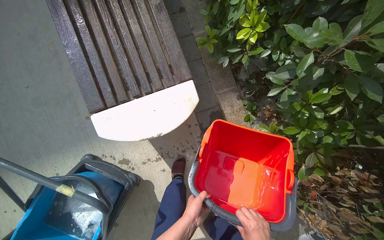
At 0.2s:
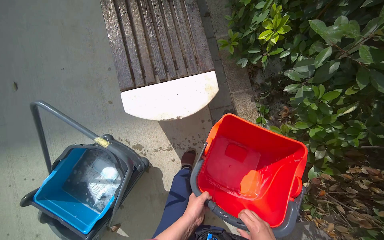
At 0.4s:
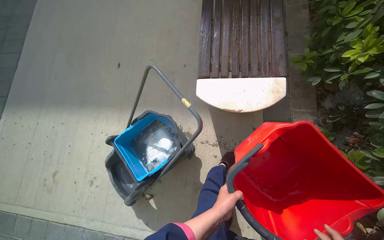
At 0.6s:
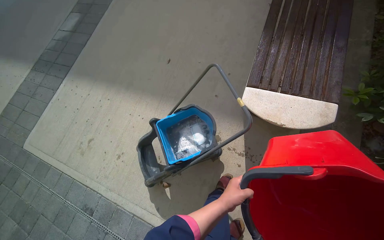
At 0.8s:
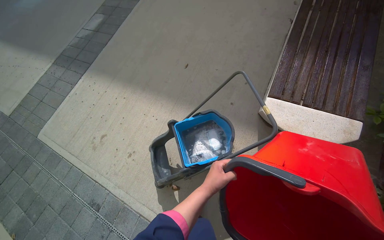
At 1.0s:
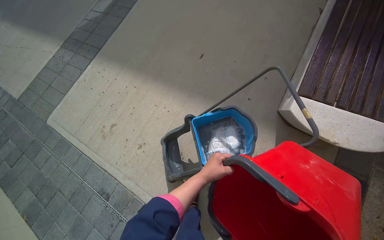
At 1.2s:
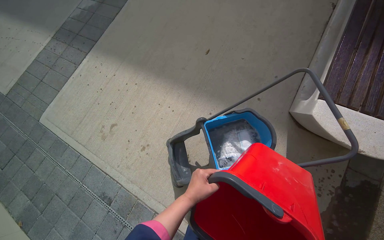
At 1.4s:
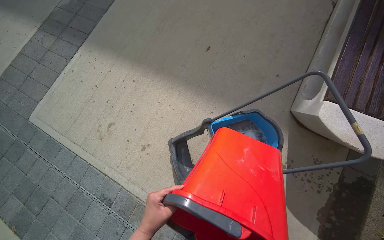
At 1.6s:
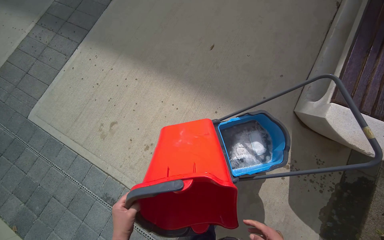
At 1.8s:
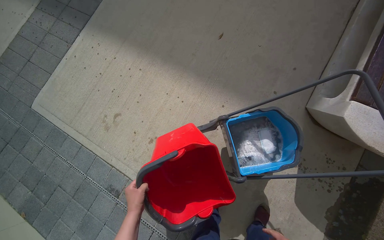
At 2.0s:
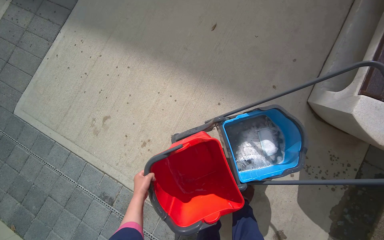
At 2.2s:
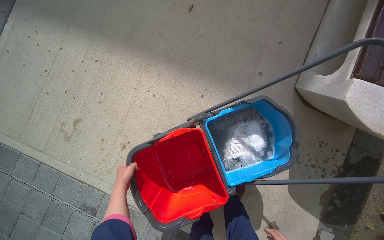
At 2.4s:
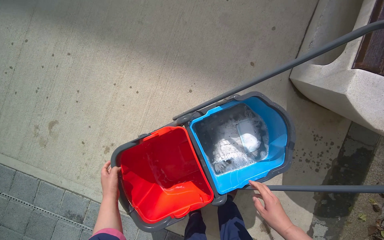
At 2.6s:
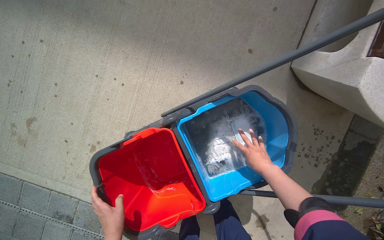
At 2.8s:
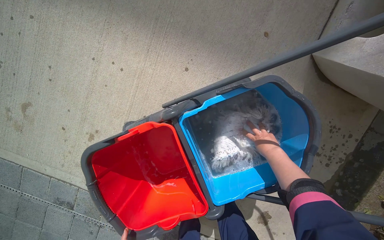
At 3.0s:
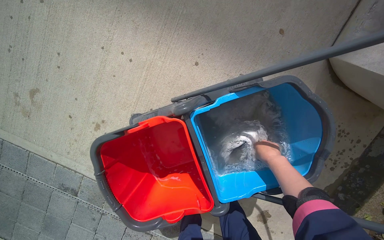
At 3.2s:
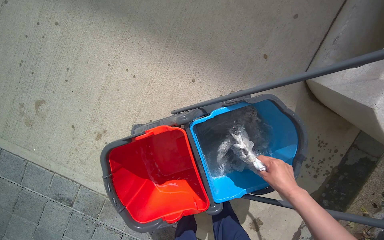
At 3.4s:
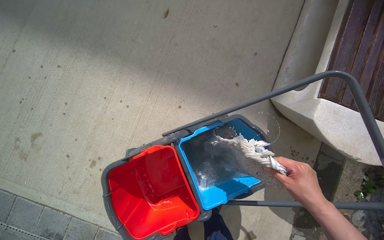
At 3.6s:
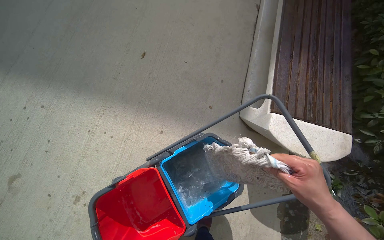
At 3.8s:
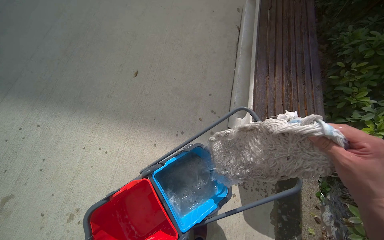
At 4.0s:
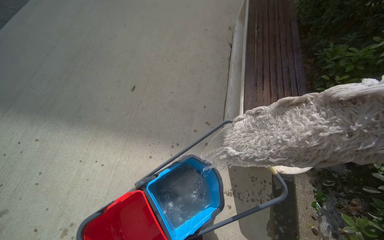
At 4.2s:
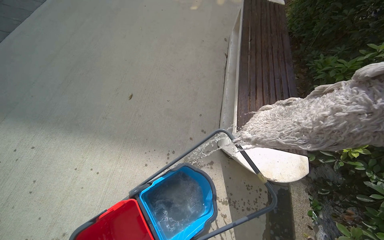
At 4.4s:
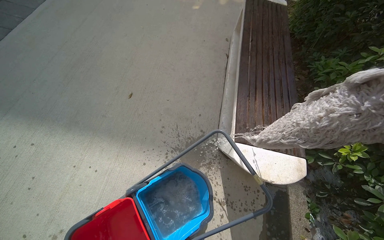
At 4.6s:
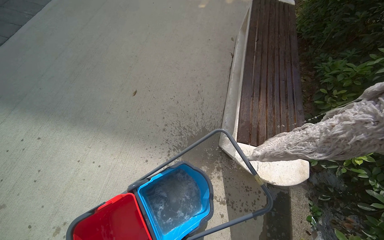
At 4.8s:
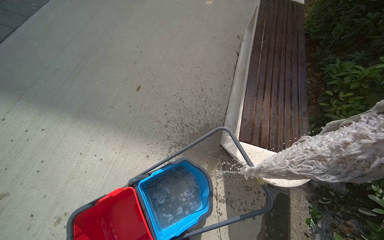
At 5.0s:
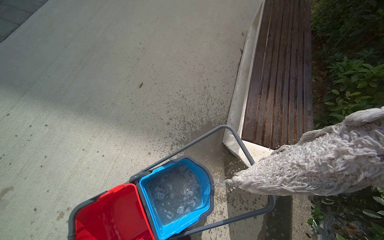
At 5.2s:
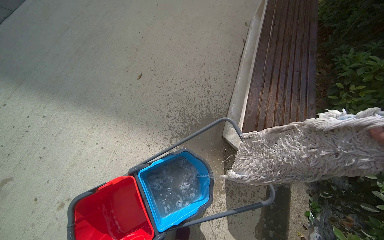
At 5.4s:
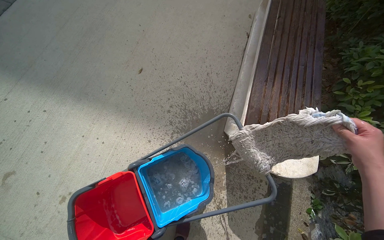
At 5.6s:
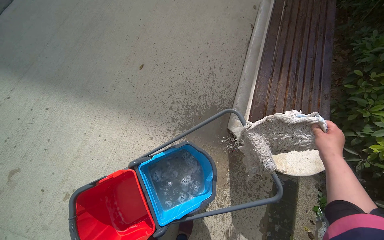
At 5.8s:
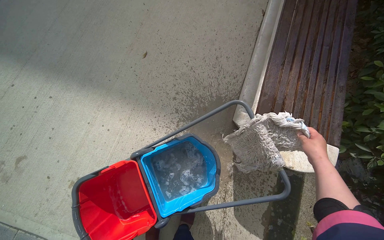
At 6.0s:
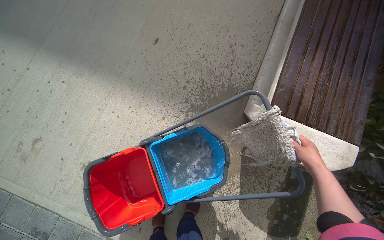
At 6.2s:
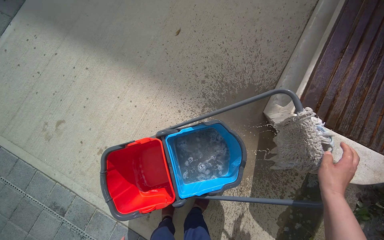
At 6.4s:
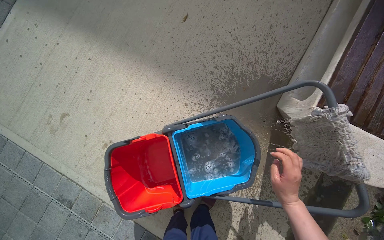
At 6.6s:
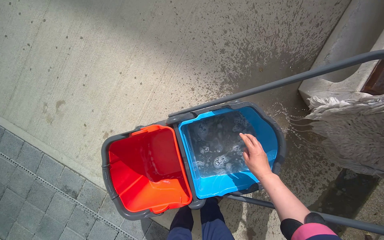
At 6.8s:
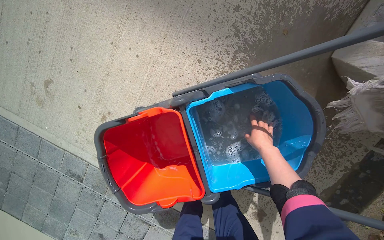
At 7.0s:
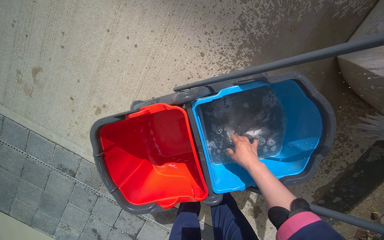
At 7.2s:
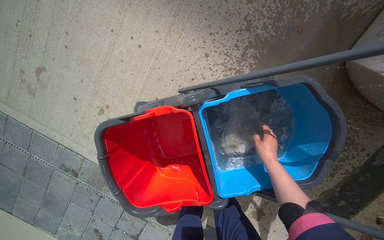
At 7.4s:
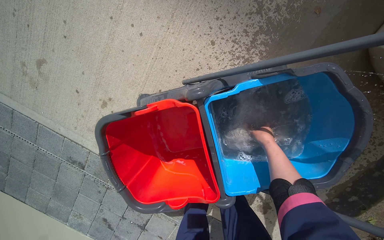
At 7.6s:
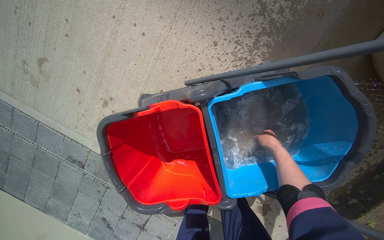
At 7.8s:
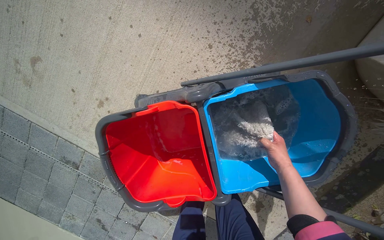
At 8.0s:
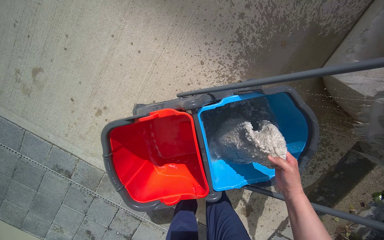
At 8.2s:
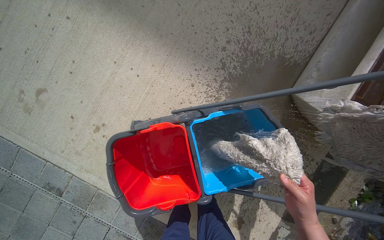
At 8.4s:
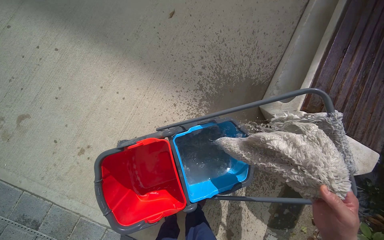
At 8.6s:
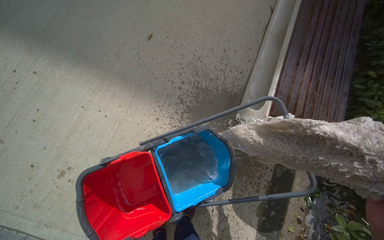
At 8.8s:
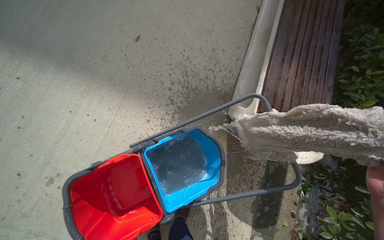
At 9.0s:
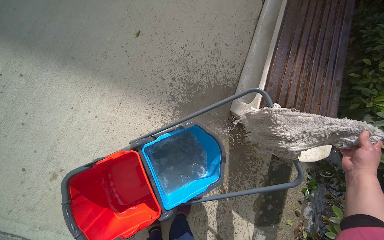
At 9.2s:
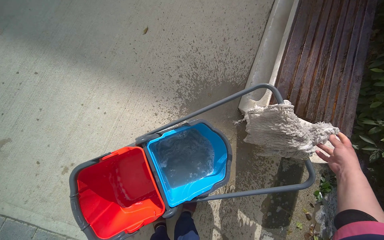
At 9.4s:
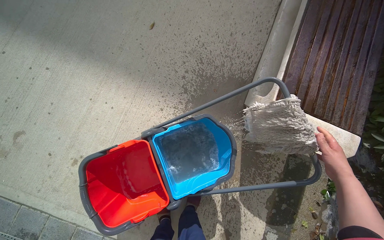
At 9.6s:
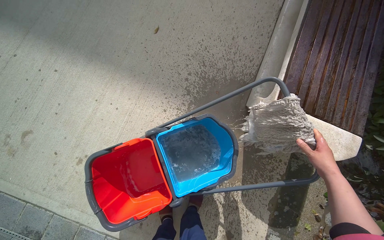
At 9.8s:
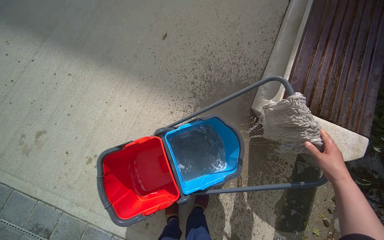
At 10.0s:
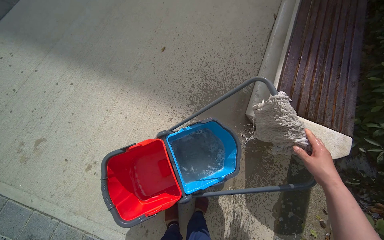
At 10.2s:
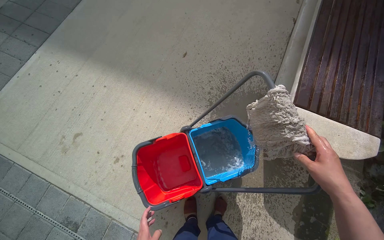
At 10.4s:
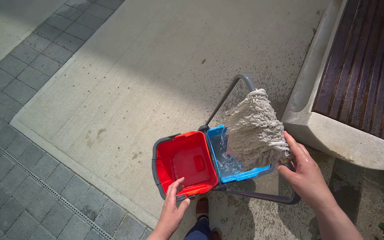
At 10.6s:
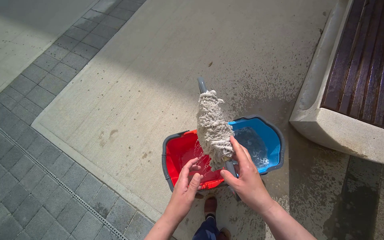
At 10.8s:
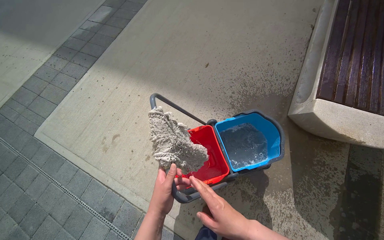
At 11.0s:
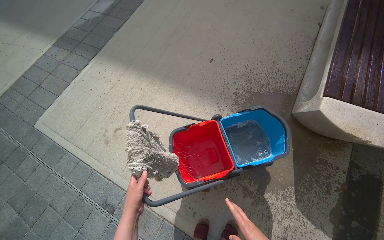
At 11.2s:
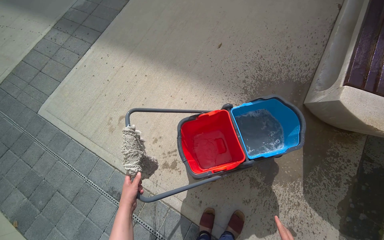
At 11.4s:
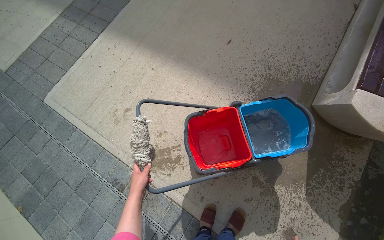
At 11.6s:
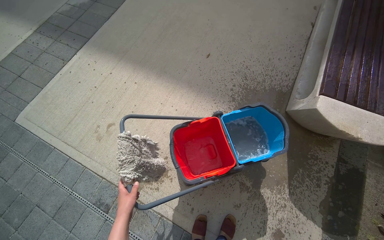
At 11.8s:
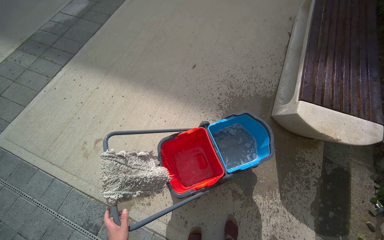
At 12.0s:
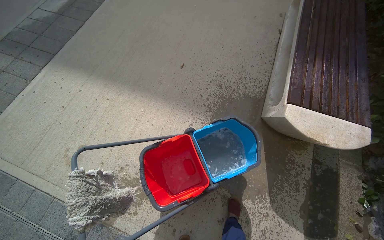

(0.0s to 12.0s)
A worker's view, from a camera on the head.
Job: preparing cleaning supplies.
The whole recording: Emptying and preparing mop buckets. The worker empties dirty water from the buckets and prepares the mop for the next task.
0.0s - 1.6s: The wearer moves some 1 m. The head turns to the left by roughly 50 degrees.
1.6s - 3.0s: The camera travels about 50 cm. The view tilts about 25 degrees downward.
3.0s - 4.4s: The camera is carried roughly 50 cm. The head turns to the right by approximately 20 degrees. The wearer looks approximately 35 degrees further upward.
4.4s - 6.0s: The camera pitches downward, by about 15 degrees.
6.0s - 7.6s: The camera travels approximately 40 cm. The view tips downward by some 25 degrees.
7.6s - 9.0s: The wearer's head swings some 20 degrees to the right. The view tips upward by some 25 degrees.
9.0s - 10.4s: The view swings some 15 degrees to the left. The right hand is displaced to the left and down the picture by approximately 35 cm.

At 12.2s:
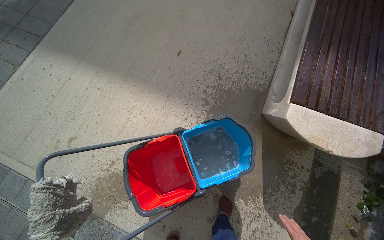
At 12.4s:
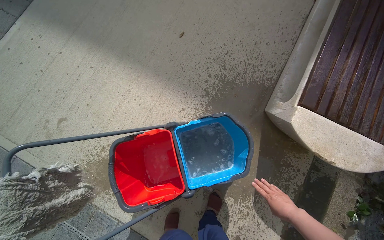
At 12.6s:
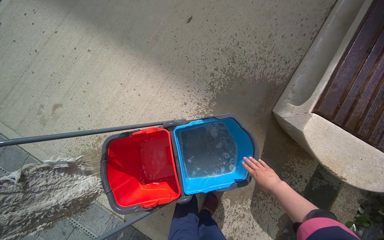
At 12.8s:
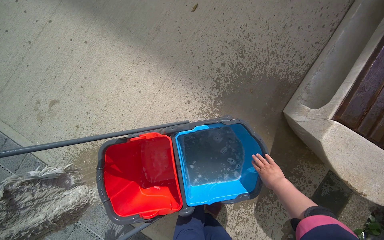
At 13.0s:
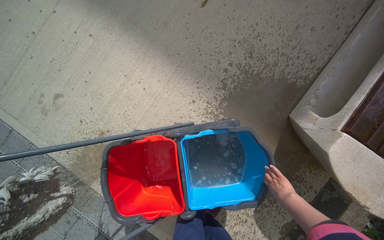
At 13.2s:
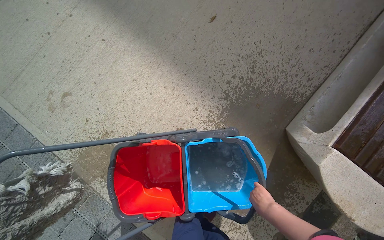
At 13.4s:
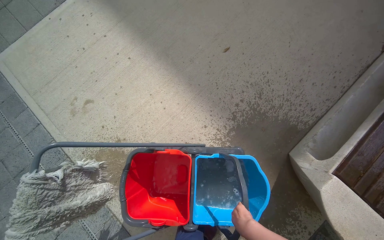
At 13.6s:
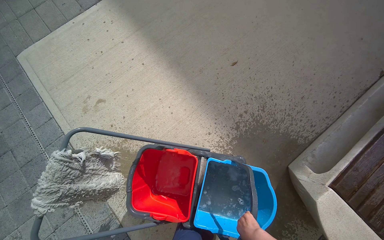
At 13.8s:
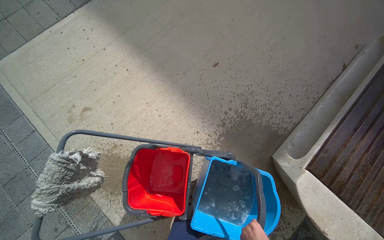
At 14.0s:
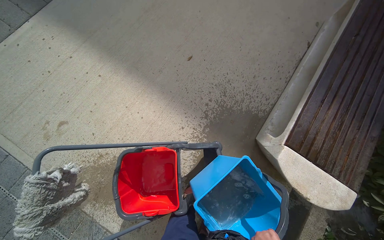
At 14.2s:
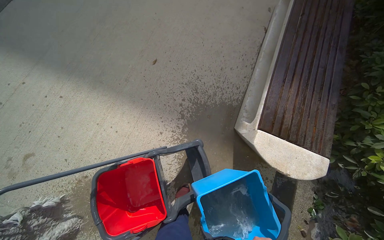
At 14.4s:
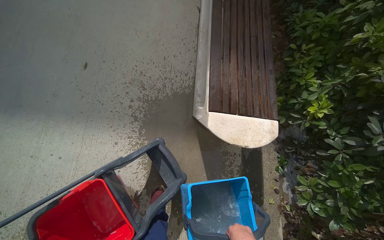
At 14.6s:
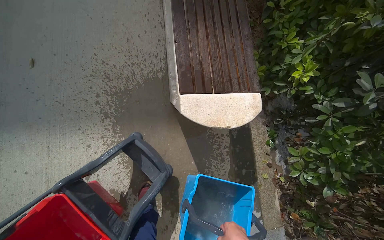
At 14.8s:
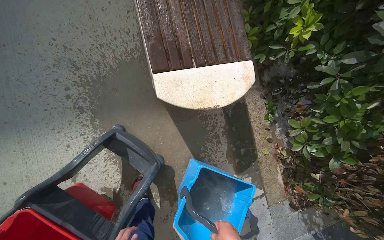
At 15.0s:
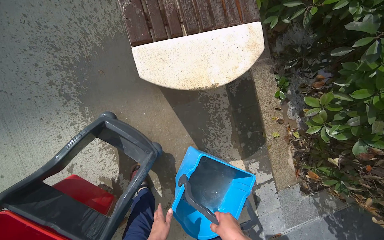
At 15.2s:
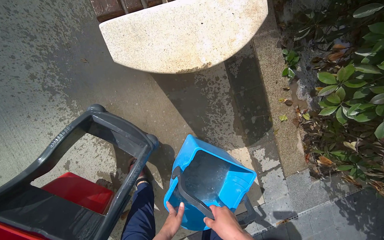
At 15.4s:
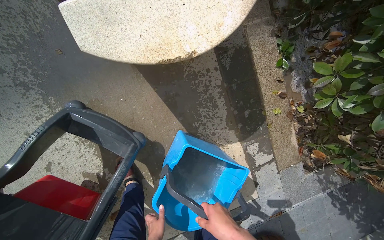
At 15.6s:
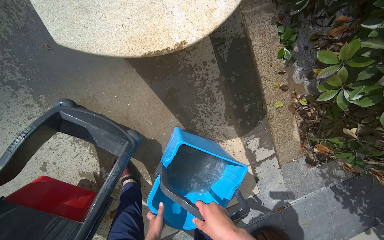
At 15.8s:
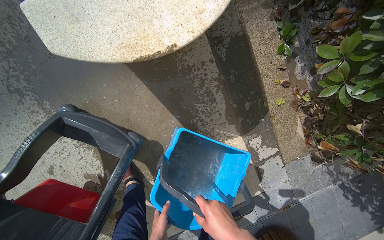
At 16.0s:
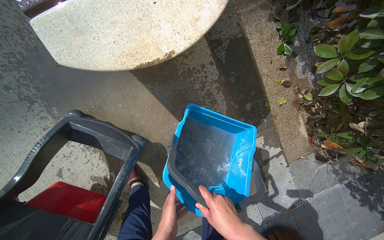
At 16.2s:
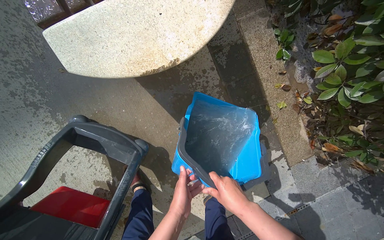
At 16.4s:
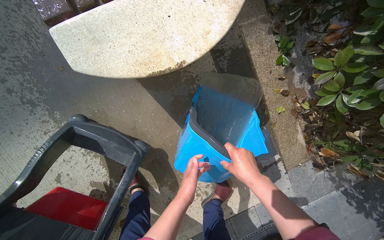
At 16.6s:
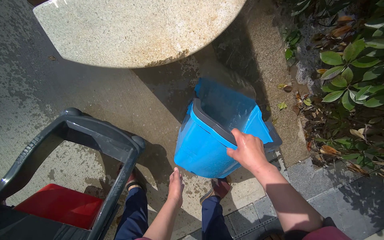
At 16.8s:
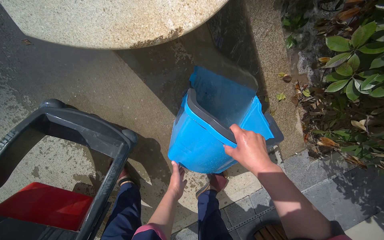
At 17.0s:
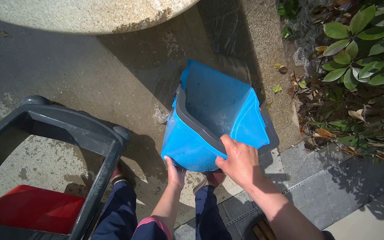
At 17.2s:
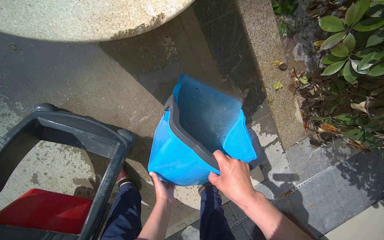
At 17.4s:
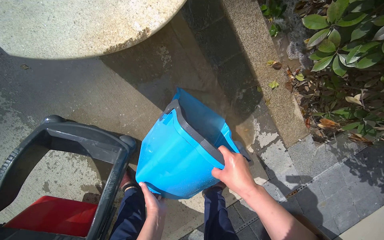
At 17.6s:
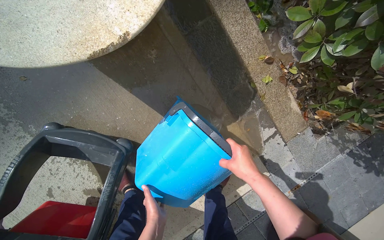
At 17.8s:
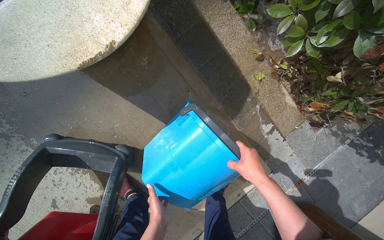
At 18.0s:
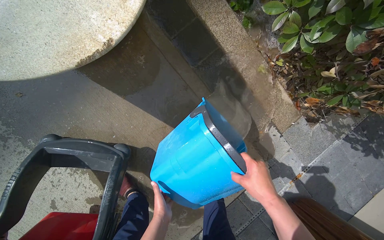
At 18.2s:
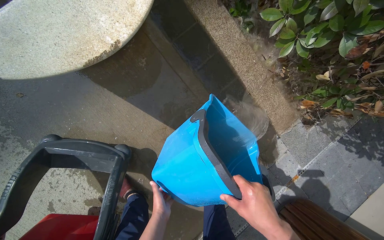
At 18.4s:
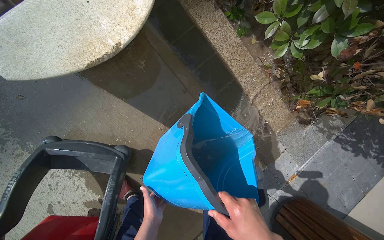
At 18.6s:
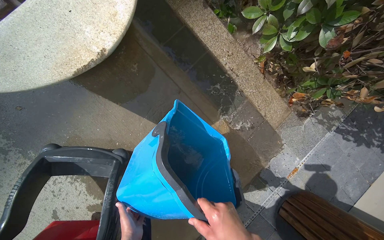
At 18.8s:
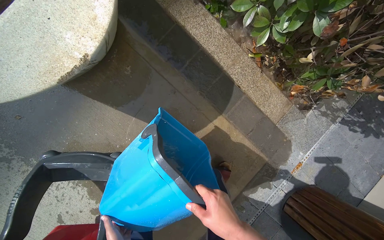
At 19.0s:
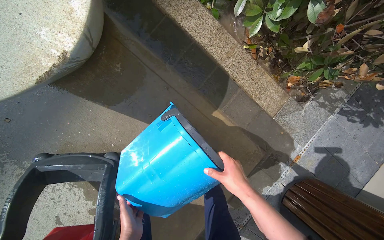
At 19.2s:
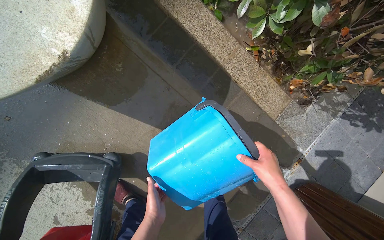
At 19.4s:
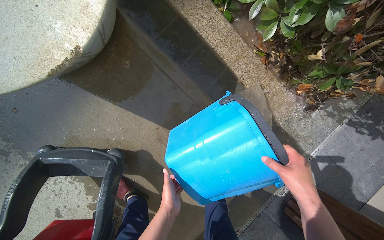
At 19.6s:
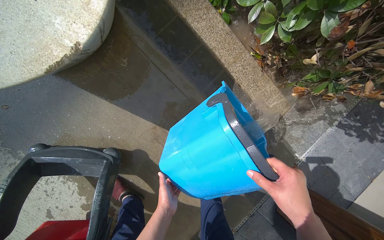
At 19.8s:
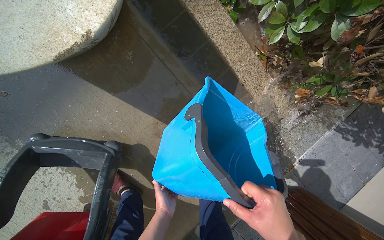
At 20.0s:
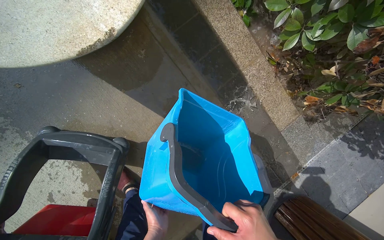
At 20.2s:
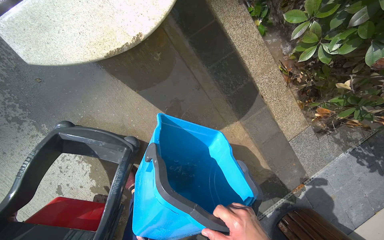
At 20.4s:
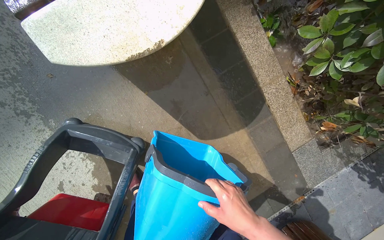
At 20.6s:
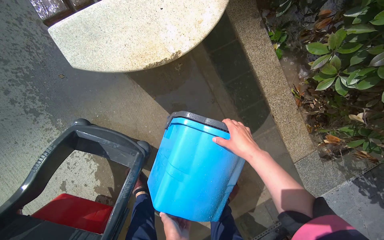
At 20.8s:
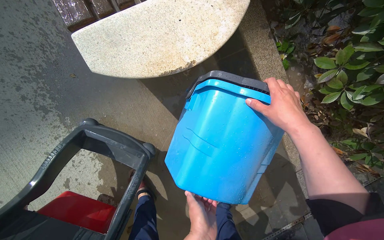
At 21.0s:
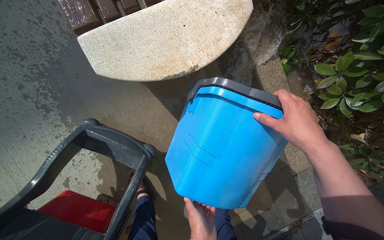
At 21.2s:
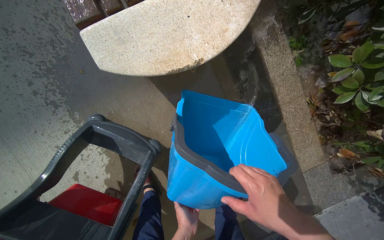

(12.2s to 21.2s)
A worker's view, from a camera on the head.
Job: preparing cleaning supplies.
The whole recording: Emptying and preparing mop buckets. The worker empties dirty water from the buckets and prepares the mop for the next task.
13.8s - 15.2s: The camera travels approximately 80 cm. The wearer's head swings about 60 degrees to the right. The camera pitches downward, by approximately 30 degrees.
16.6s - 18.2s: The right hand shifts approximately 25 cm down the picture.
